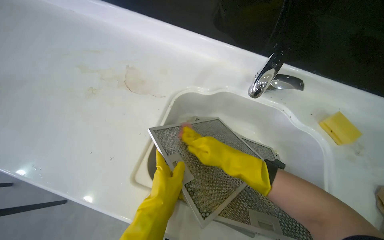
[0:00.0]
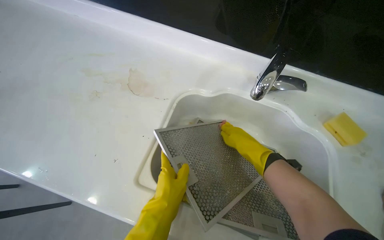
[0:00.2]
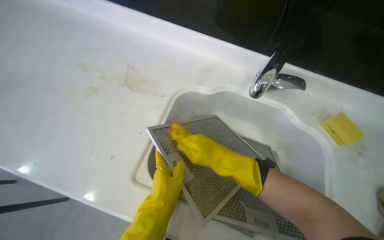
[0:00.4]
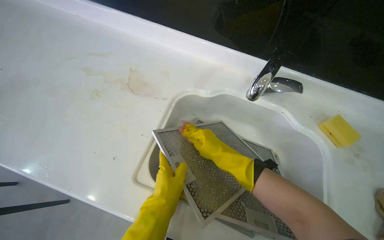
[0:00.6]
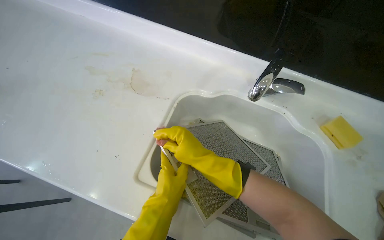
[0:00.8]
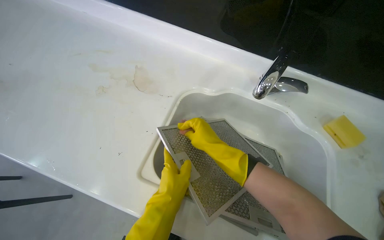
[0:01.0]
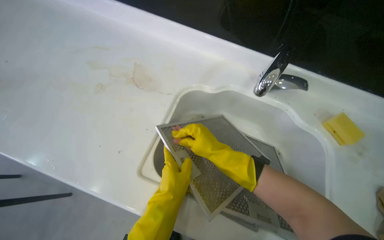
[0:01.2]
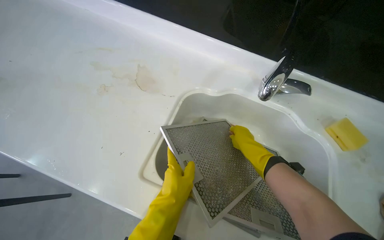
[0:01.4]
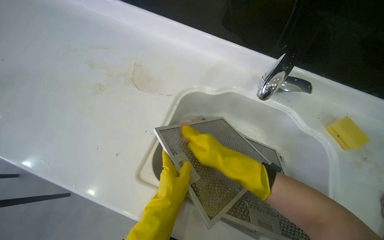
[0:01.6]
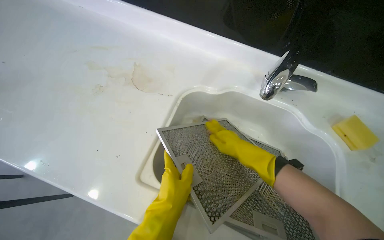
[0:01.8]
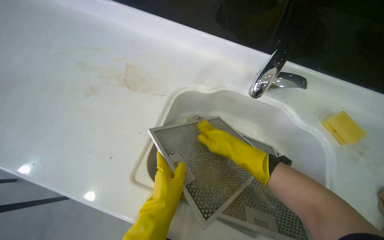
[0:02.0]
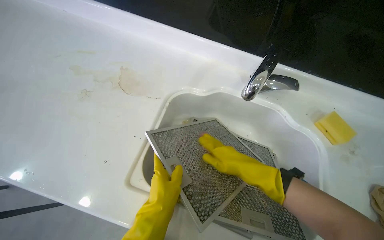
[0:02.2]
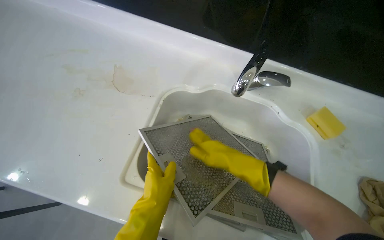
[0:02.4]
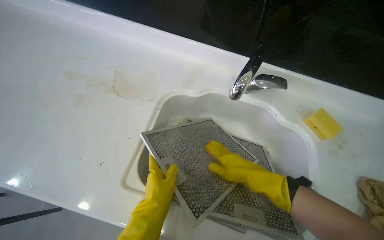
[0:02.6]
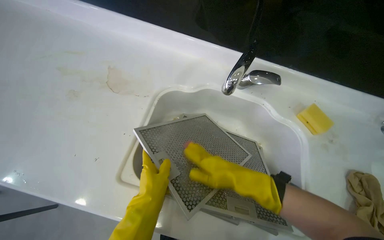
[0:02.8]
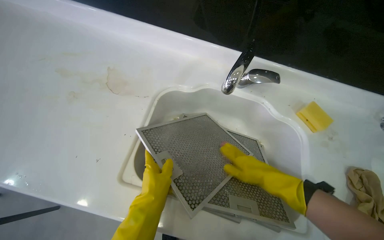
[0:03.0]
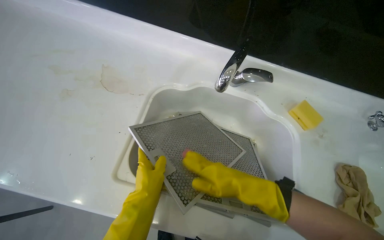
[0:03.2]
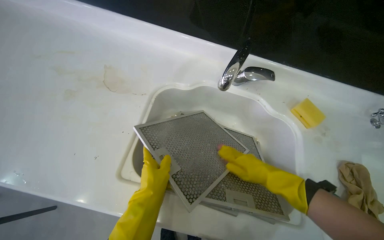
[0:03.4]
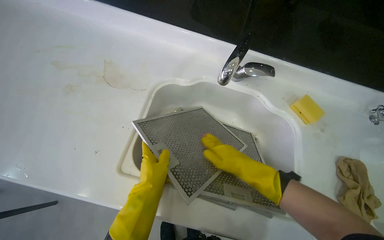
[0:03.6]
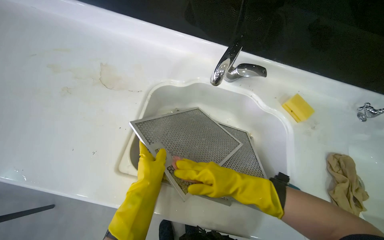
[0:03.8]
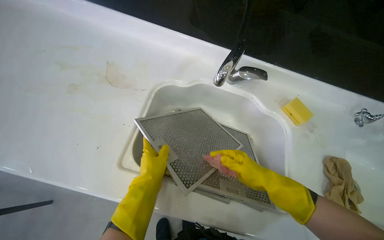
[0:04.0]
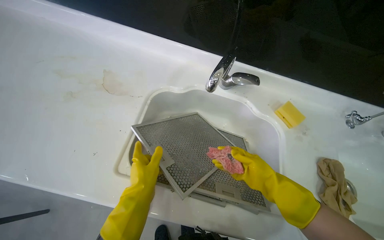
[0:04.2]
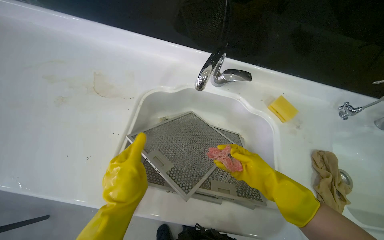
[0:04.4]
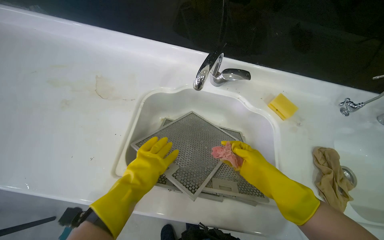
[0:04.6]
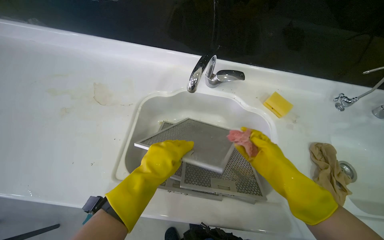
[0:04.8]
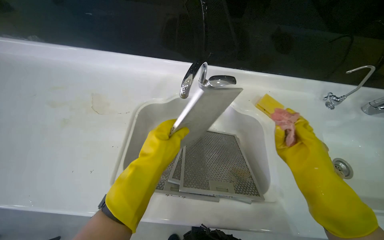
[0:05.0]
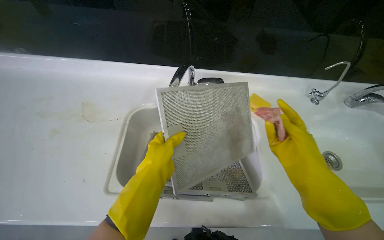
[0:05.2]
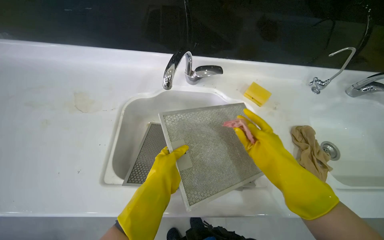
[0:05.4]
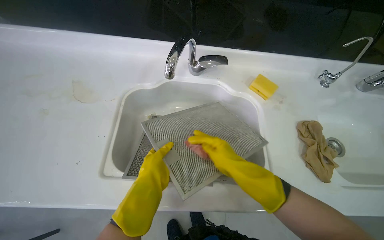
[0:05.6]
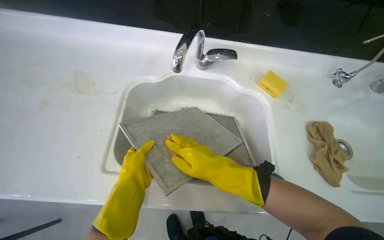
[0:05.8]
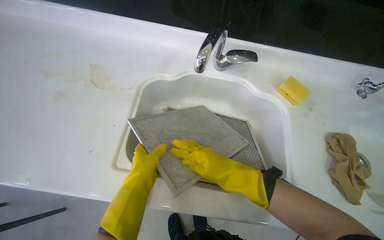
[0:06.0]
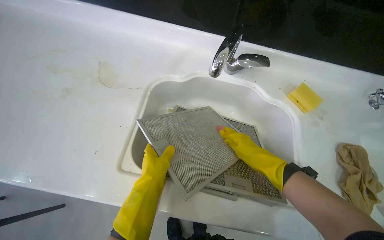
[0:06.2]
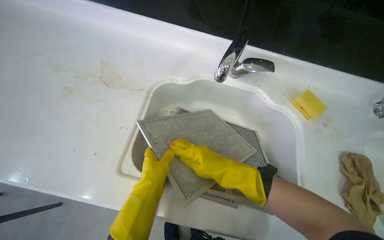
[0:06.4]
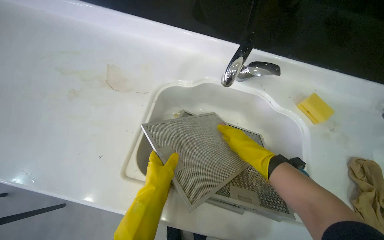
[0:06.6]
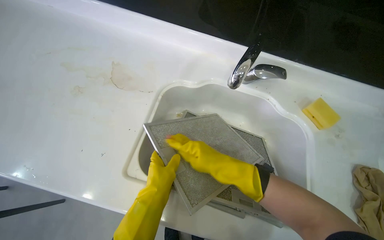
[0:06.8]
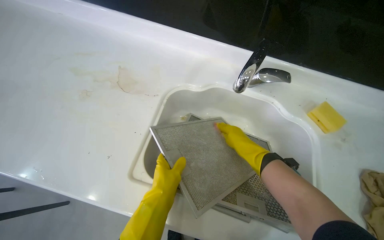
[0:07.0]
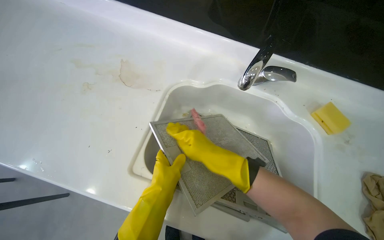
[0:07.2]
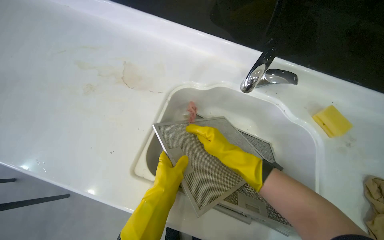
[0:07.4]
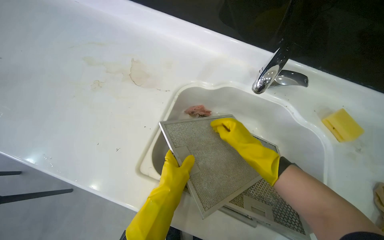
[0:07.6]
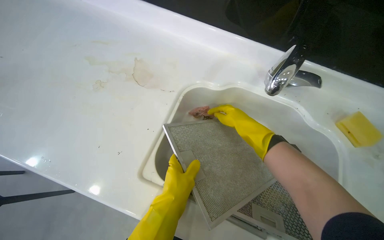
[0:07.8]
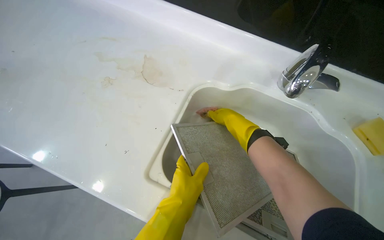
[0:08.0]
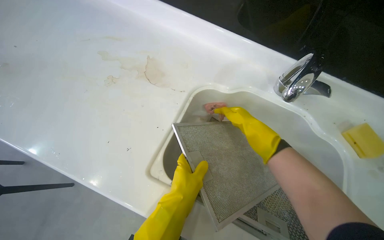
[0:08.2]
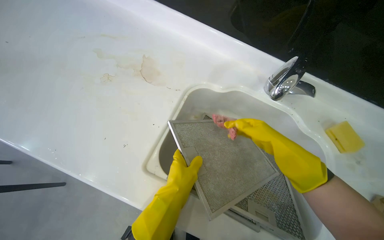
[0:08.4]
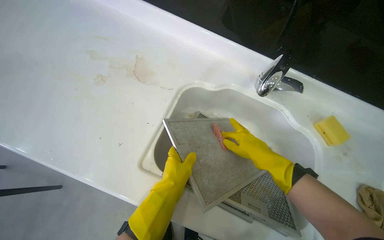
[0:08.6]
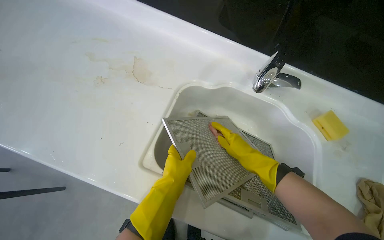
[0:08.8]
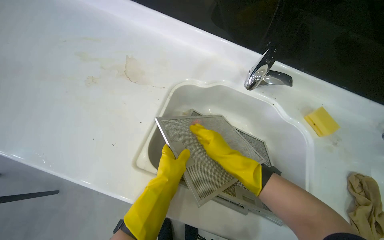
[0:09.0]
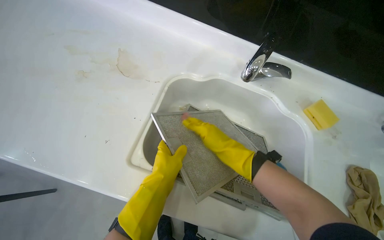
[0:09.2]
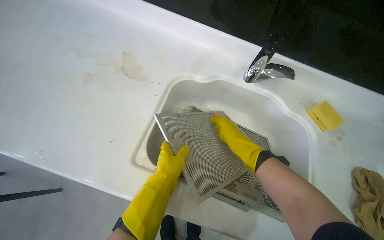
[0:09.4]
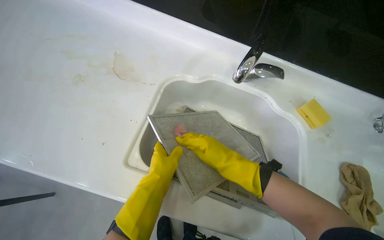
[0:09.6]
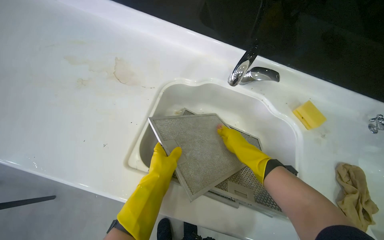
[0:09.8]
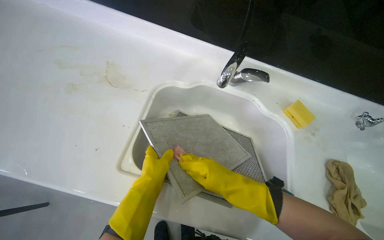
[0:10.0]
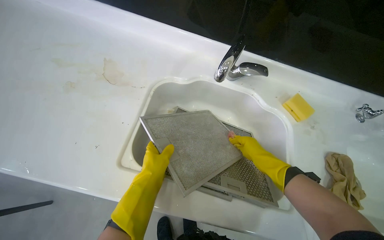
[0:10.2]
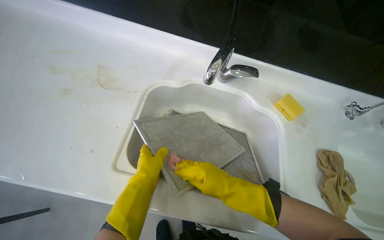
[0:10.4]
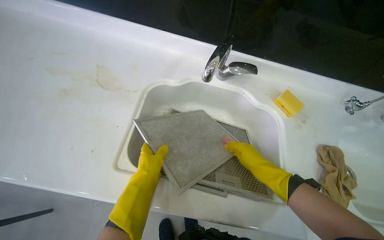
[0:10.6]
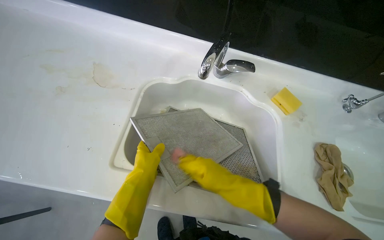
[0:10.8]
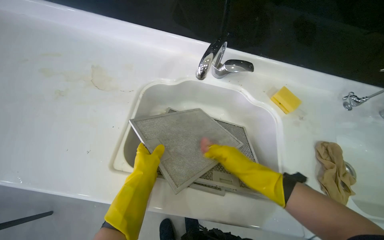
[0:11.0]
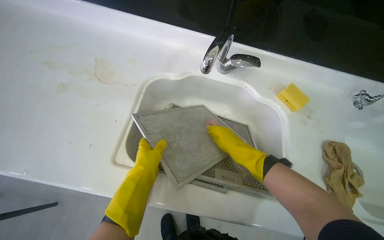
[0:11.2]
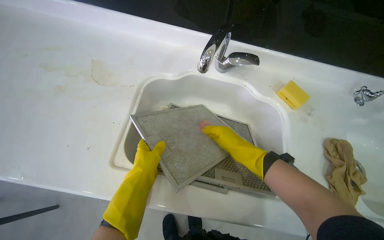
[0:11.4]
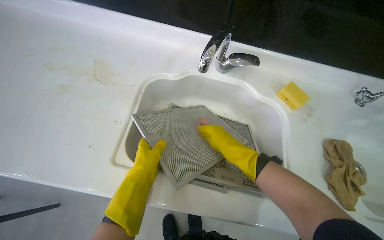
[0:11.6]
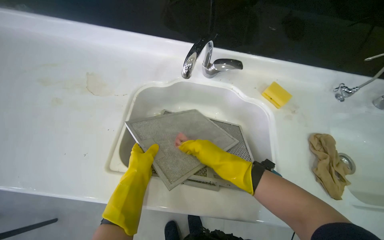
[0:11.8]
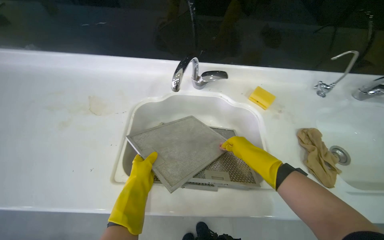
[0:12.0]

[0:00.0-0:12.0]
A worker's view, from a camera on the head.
Job: cleaning kitchen.
The whole recording: Scrubbing range hood filters. The worker scrubs the range hood filters in the sink with a sponge.
0:00.0 to 0:01.6: The right hand moves left and right over roughly 15 cm, changing direction 2 times.
0:01.6 to 0:03.0: The right hand moves to the right, about 15 cm.
0:03.0 to 0:04.4: The hands work in one place, with small movements.
0:04.4 to 0:06.0: The right hand goes approximately 15 cm to the left. Meanwhile the left hand moves farther from the camera, approximately 10 cm.
0:06.0 to 0:07.6: The right hand moves left and right over approximately 10 cm, changing direction 6 times.
0:09.0 to 0:10.4: The right hand moves down the picture, approximately 10 cm, and travels to the right and back again, some 15 cm each way.
0:10.4 to 0:12.0: The right hand goes left and right, roughly 15 cm each way, reversing 2 times.

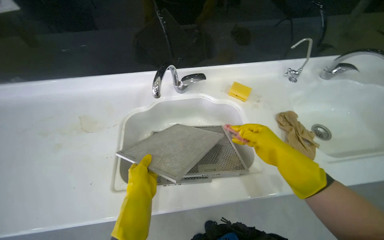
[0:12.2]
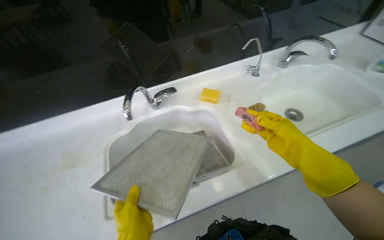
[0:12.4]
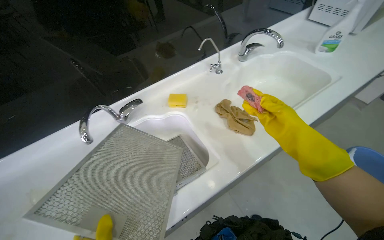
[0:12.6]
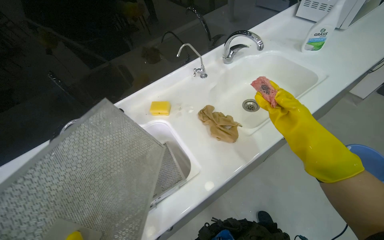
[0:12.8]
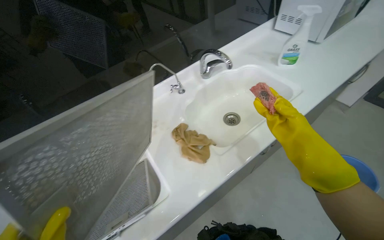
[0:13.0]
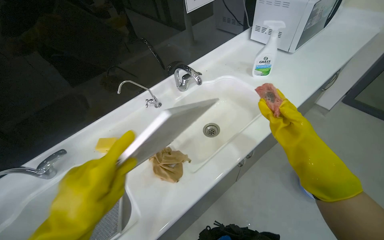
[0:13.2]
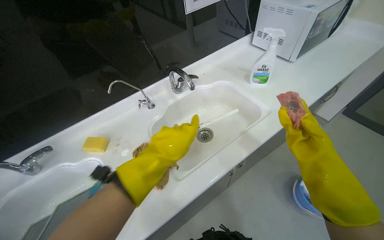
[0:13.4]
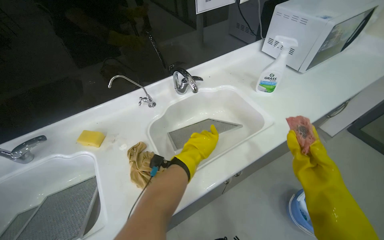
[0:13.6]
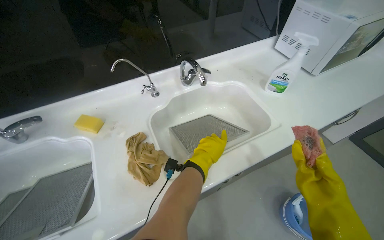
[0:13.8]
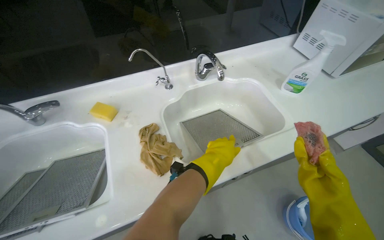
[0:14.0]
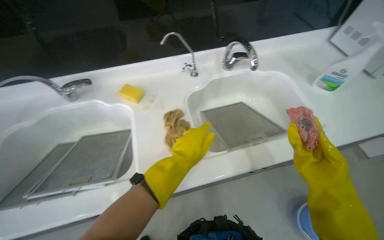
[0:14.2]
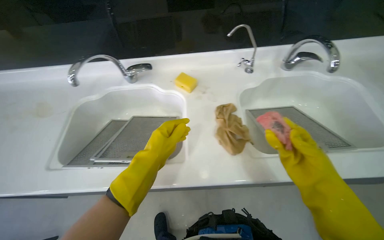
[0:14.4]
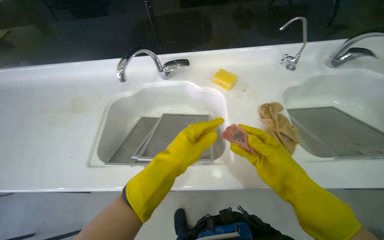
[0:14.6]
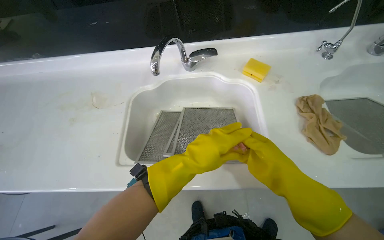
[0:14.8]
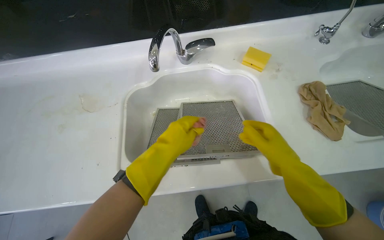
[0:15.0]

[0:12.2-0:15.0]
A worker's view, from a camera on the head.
Job: cleaning kitchen.
The whole recording: Scrubbing range hood filters. The worker scrubs the range hood filters in the sink with a sponge.
0:12.2 to 0:13.6: The camera travels some 60 cm.
0:13.6 to 0:15.0: The camera is carried to the left, some 60 cm. The wearer's head swings about 25 degrees to the left. The camera pitches downward, by roughly 15 degrees.

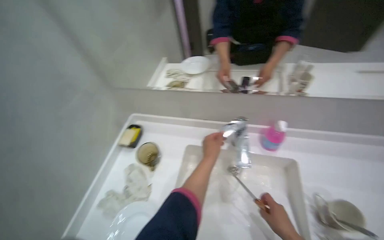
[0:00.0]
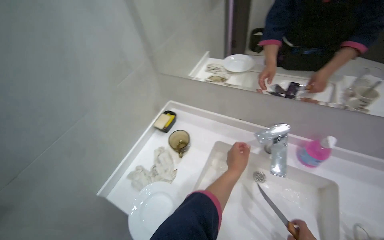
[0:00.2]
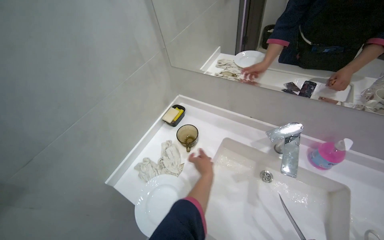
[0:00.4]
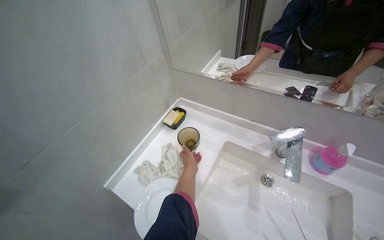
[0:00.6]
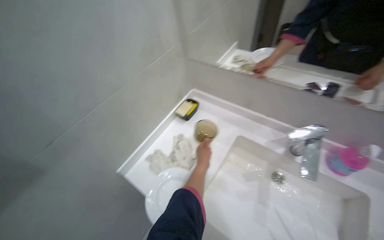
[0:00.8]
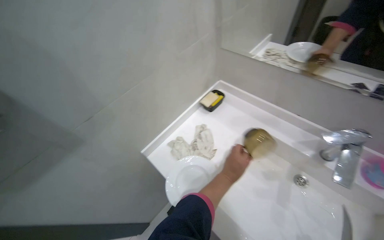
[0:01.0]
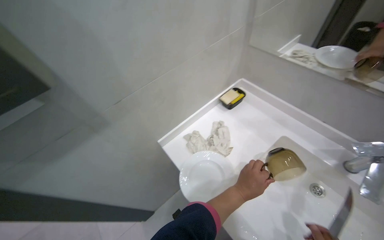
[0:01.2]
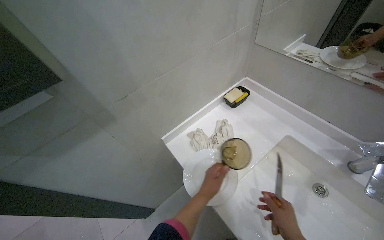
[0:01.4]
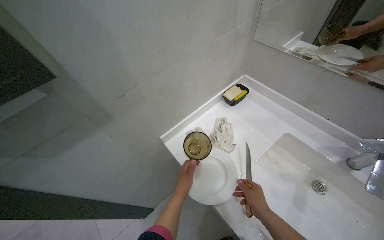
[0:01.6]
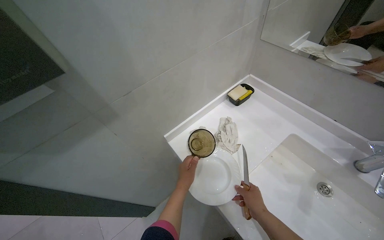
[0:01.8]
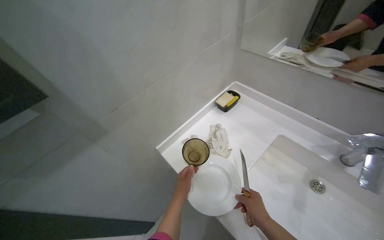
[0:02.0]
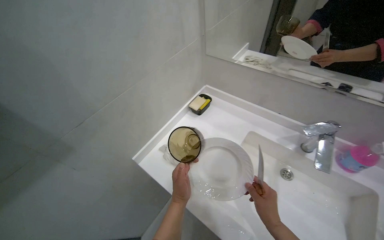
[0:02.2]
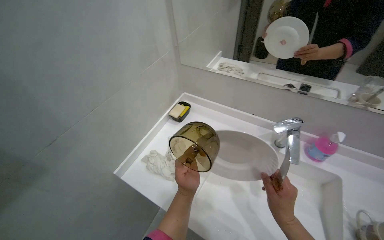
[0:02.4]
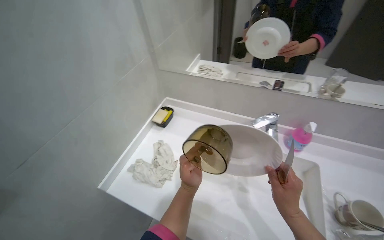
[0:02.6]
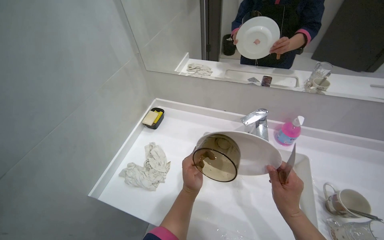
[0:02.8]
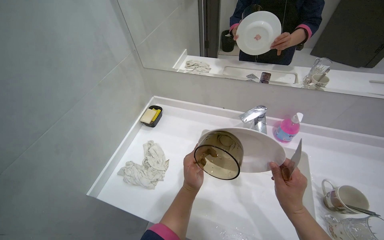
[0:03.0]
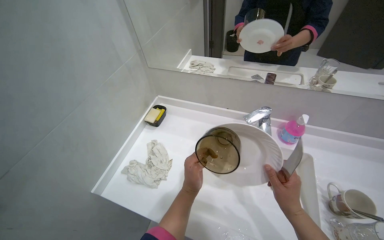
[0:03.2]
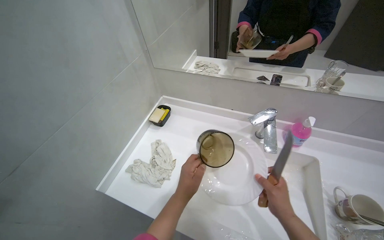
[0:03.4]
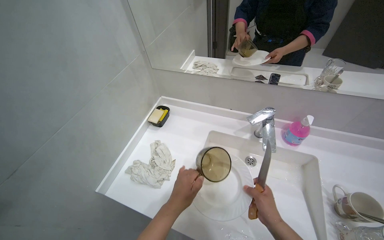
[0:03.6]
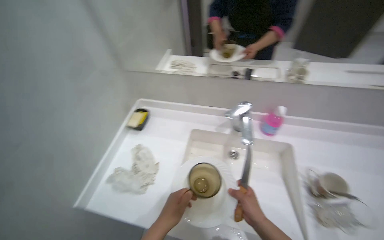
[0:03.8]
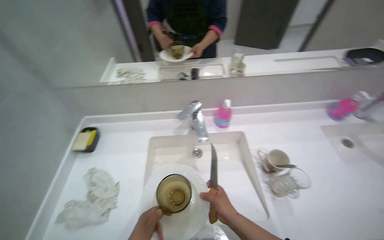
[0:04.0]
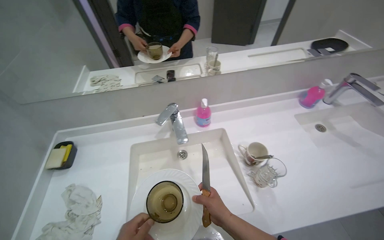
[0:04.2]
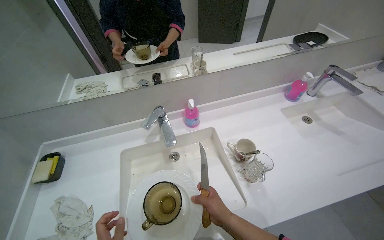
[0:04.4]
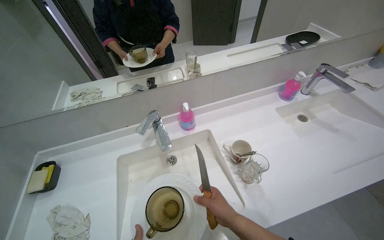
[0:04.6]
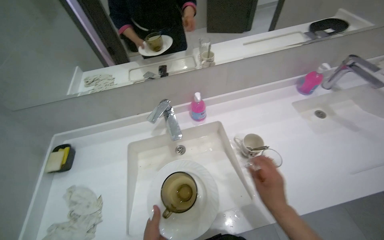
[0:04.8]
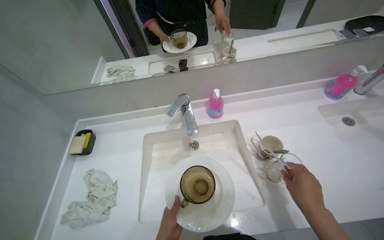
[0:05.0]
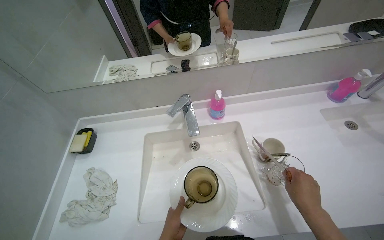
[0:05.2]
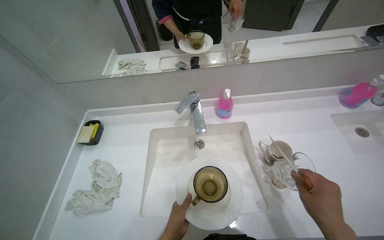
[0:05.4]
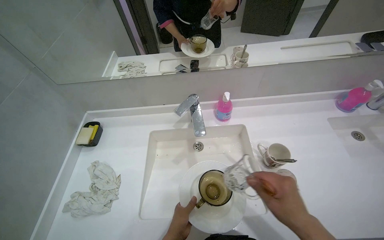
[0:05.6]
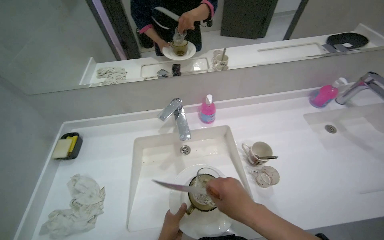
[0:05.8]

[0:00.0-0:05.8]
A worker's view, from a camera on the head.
Job: organizing items.
The whole recording: Carrying dishes and cutlery. The worker carries a plate, cup, and knife from the sink to a table.
0:00.0 to 0:01.4: The head rotates approximately 40 degrees to the left. The left hand goes about 20 cm down the picture.
0:01.4 to 0:02.8: The head turns to the right by roughly 30 degrees.
0:02.8 to 0:04.4: The head turns to the right by approximately 35 degrees.
